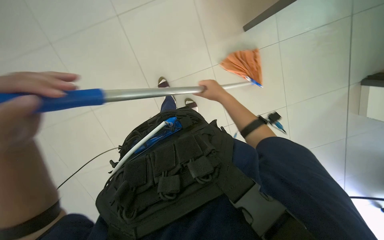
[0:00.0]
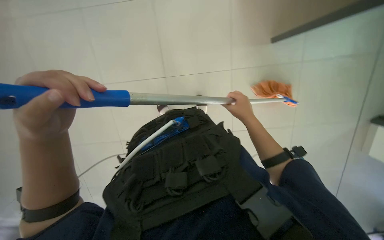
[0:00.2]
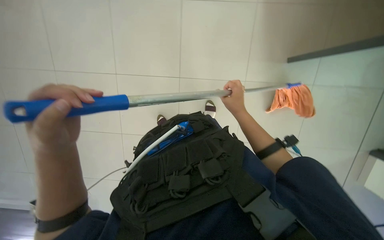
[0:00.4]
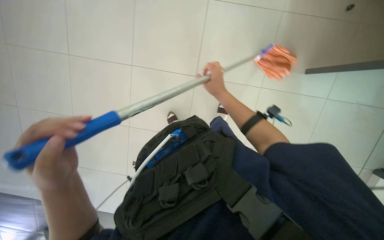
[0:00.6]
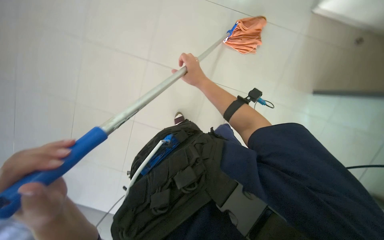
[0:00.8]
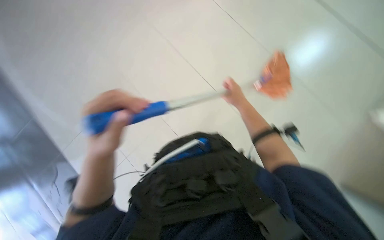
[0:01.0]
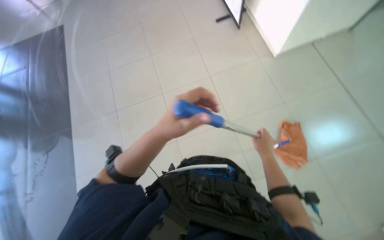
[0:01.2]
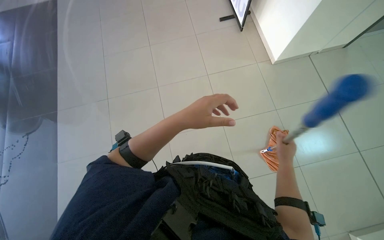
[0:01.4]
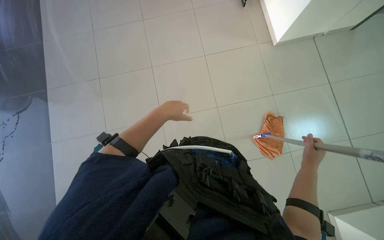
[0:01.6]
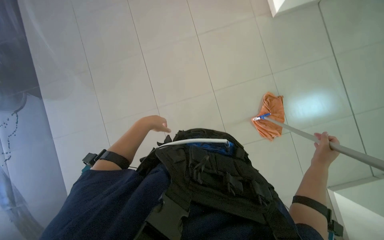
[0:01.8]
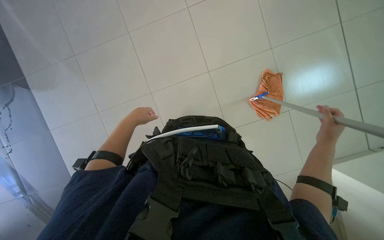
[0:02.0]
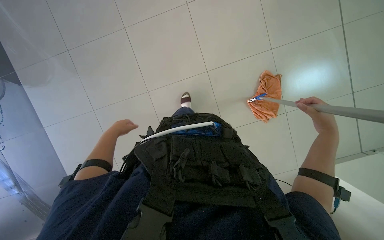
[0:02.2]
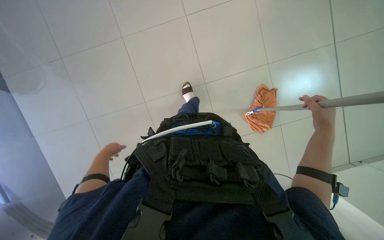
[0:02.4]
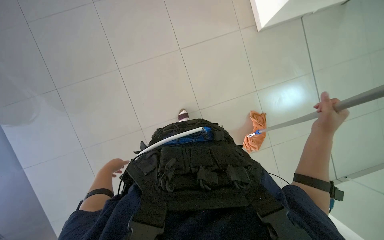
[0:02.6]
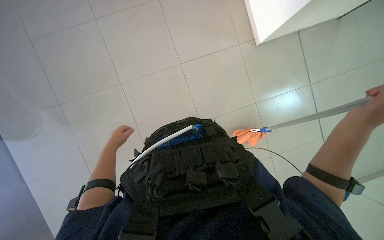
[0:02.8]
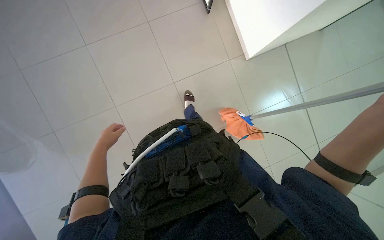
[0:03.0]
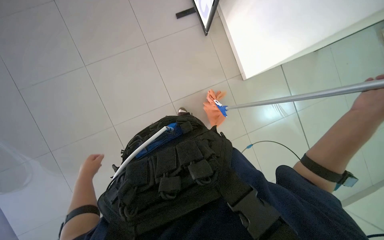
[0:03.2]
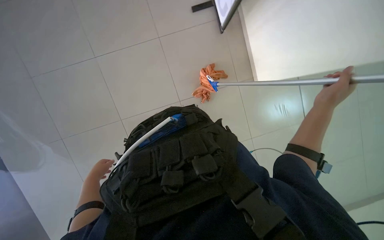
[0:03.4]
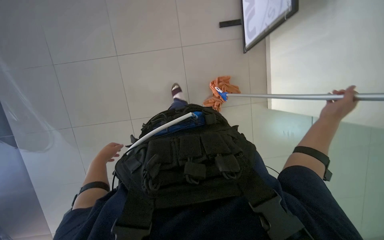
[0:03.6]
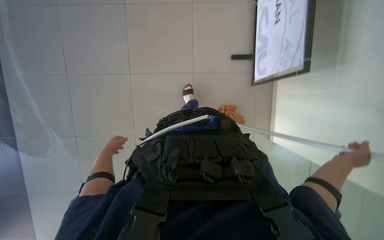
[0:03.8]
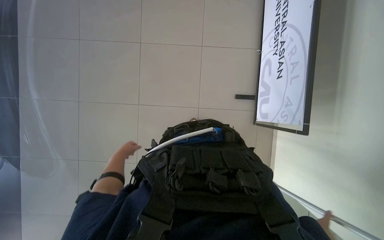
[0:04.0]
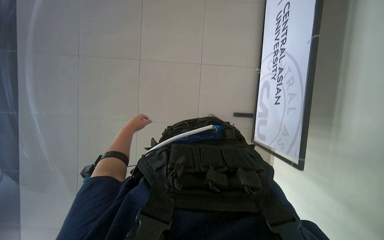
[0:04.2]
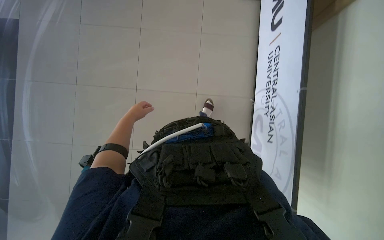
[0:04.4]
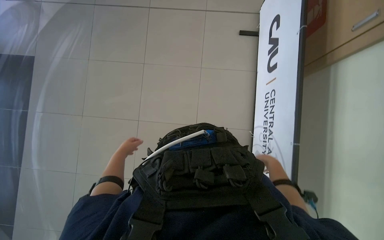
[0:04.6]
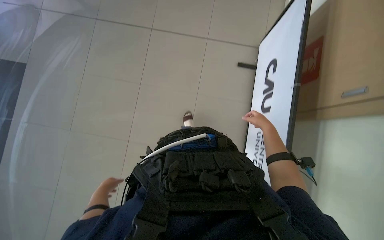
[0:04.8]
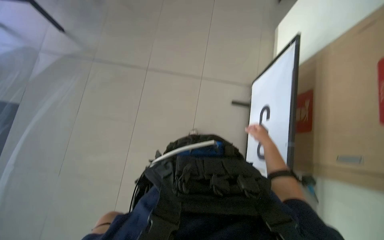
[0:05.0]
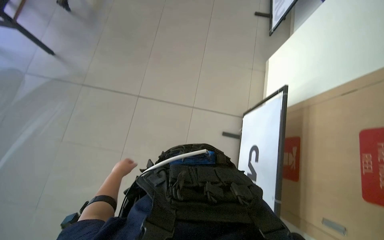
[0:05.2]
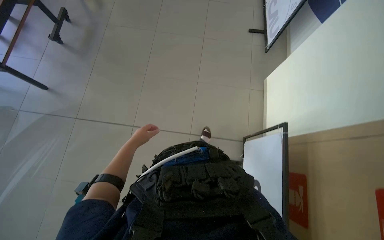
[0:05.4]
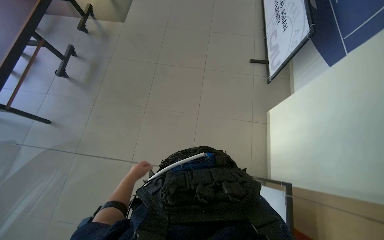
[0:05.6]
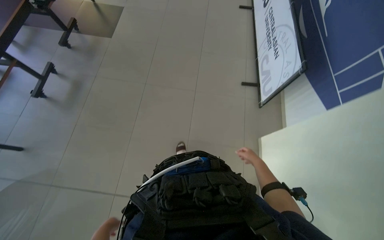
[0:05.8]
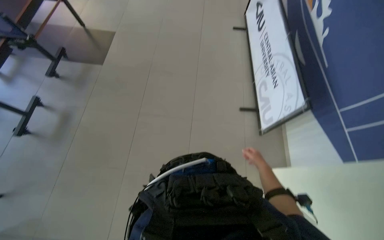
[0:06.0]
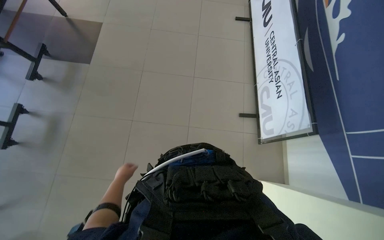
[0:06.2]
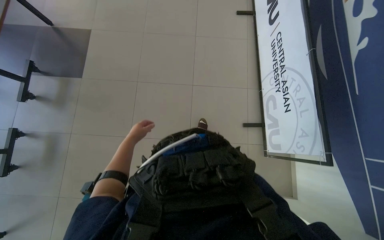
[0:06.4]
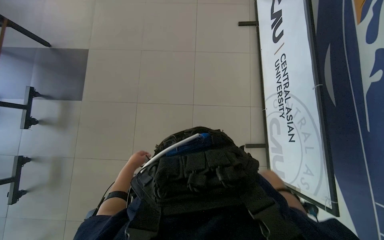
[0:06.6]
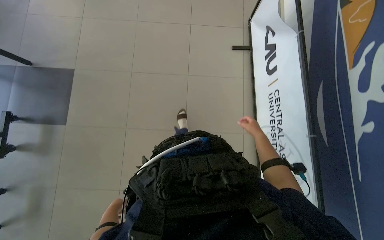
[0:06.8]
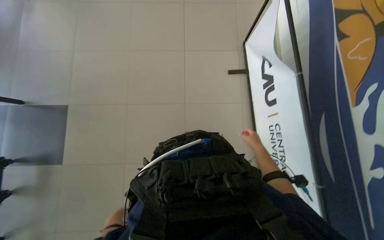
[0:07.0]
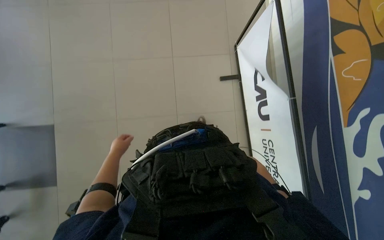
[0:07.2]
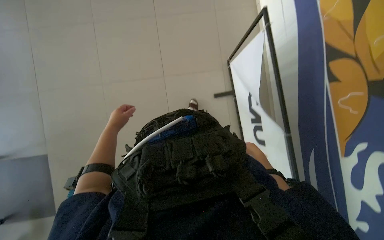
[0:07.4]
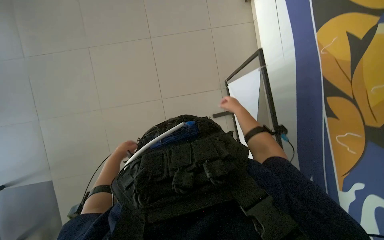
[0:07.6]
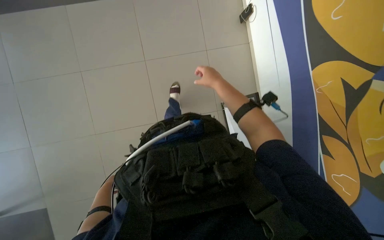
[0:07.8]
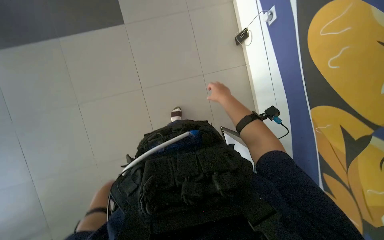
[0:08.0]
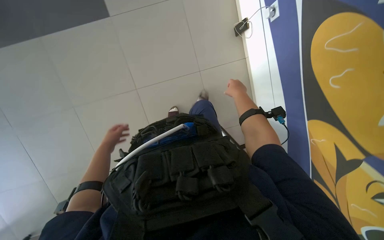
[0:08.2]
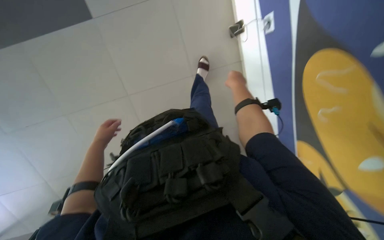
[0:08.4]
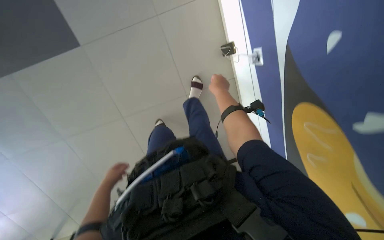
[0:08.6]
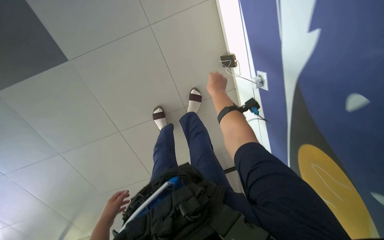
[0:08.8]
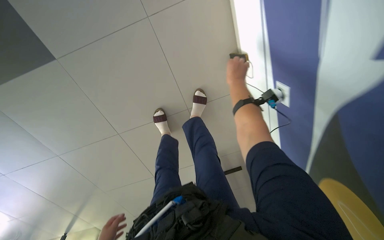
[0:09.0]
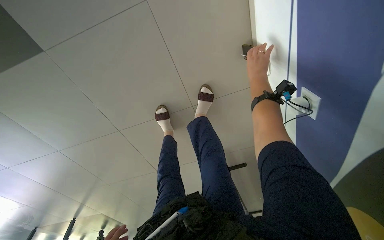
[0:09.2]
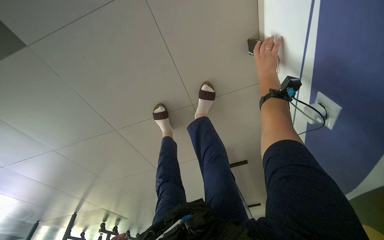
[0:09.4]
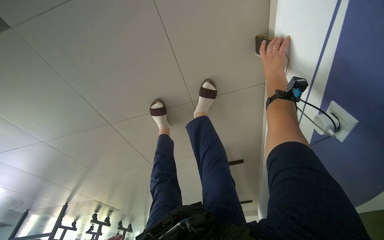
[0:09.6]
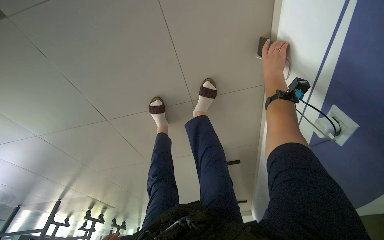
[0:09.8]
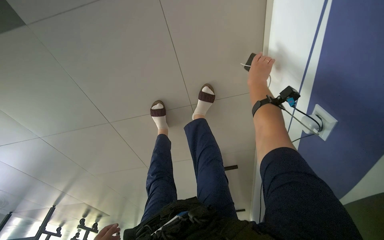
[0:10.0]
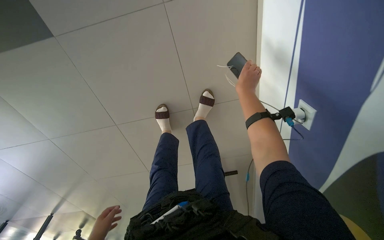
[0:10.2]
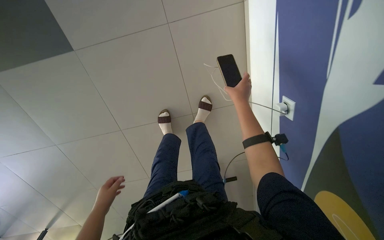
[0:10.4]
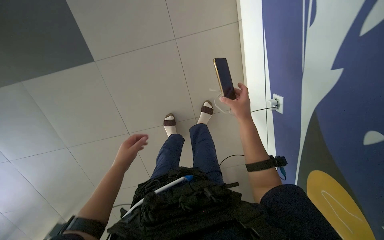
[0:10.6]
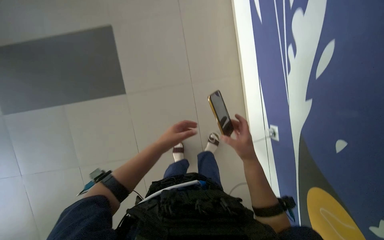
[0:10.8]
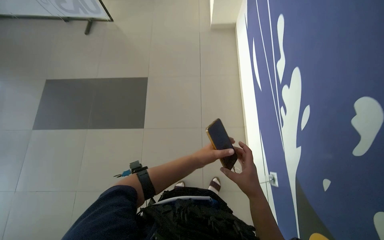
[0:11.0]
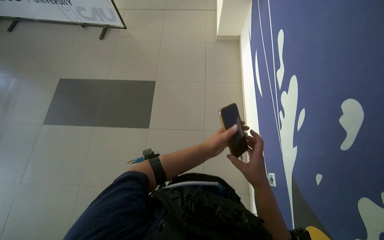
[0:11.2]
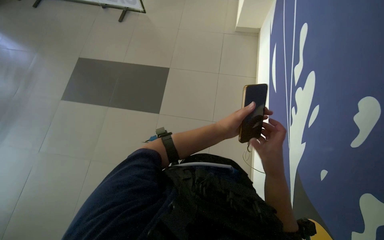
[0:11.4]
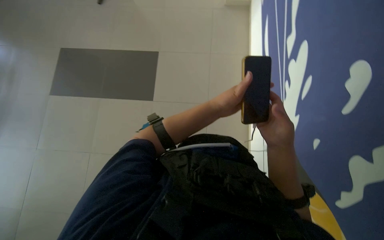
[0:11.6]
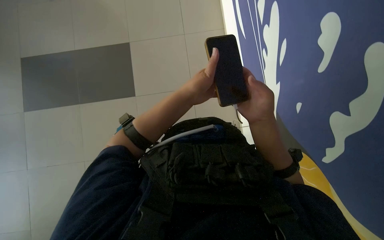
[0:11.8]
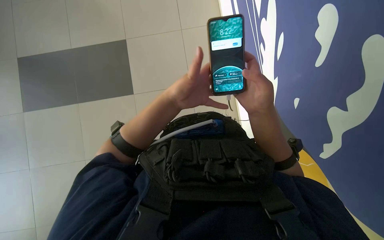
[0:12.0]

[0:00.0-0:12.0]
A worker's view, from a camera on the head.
Job: mopping floor.
The whole recording: Mopping floor. The worker continues mopping the tiled floor with a white mop head.
0:00.0 to 0:01.6: The view tilts about 15 degrees upward. The scene rotates clockwise by some 40 degrees.
0:01.6 to 0:03.0: The camera pitches upward, by approximately 15 degrees.
0:03.0 to 0:04.4: The left hand travels up the picture by approximately 50 cm.
0:04.4 to 0:06.0: The wearer moves approximately 2 m. The view tilts about 25 degrees upward.
0:07.6 to 0:09.0: The head travels some 70 cm.
0:10.4 to 0:12.0: The head travels some 60 cm. The view tips upward by approximately 30 degrees.

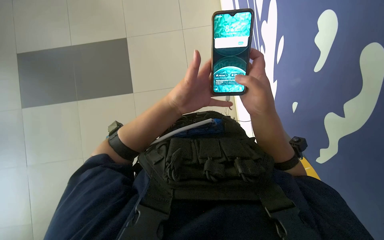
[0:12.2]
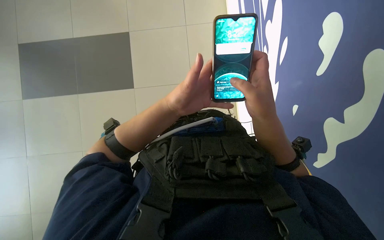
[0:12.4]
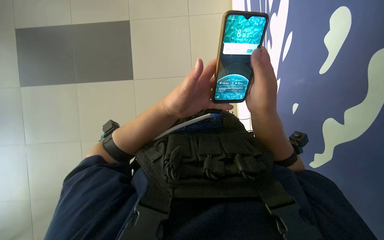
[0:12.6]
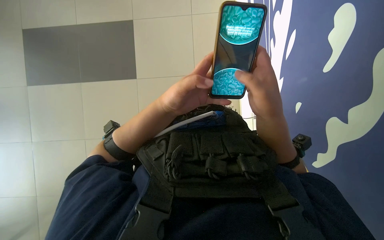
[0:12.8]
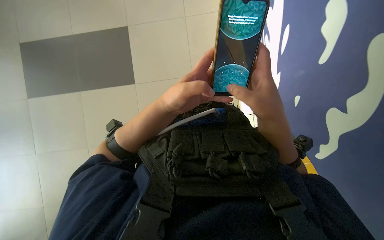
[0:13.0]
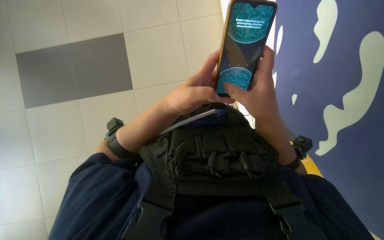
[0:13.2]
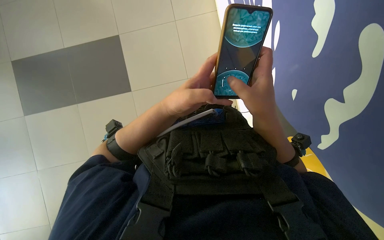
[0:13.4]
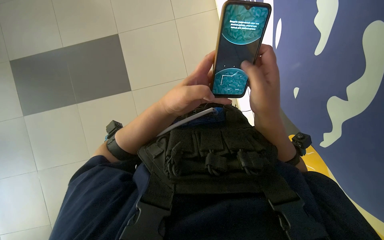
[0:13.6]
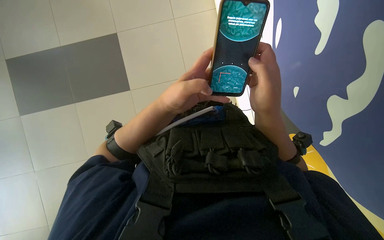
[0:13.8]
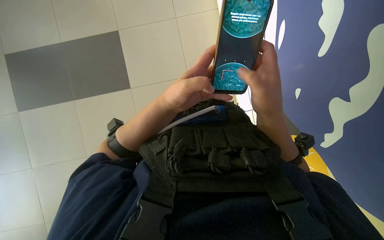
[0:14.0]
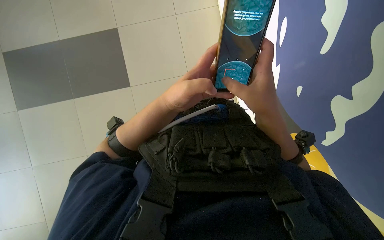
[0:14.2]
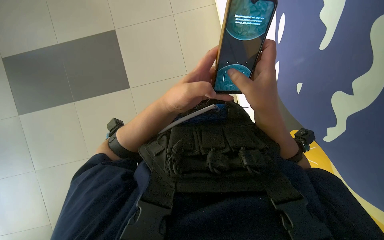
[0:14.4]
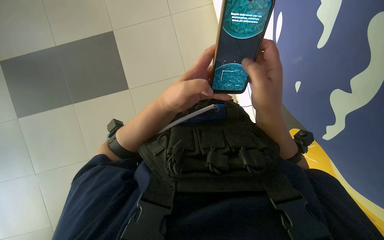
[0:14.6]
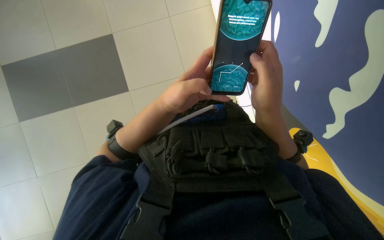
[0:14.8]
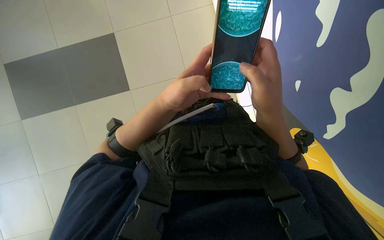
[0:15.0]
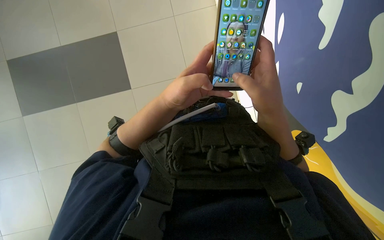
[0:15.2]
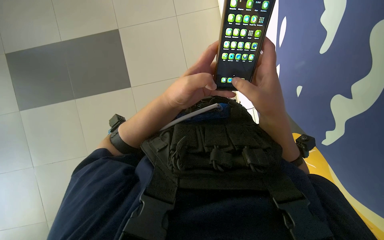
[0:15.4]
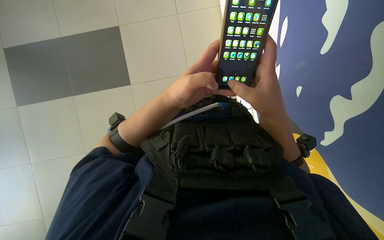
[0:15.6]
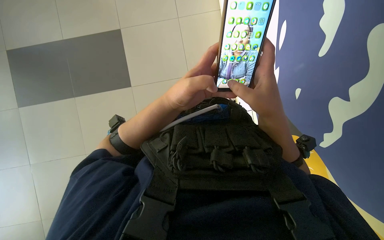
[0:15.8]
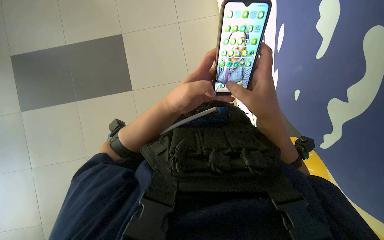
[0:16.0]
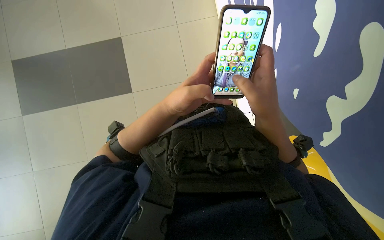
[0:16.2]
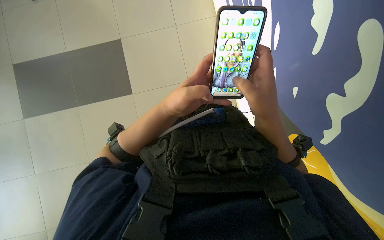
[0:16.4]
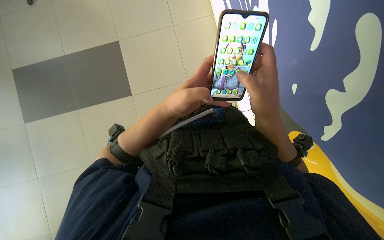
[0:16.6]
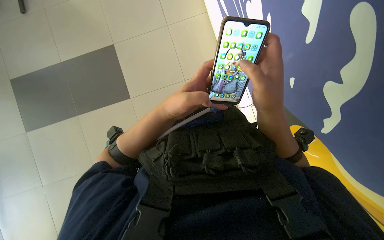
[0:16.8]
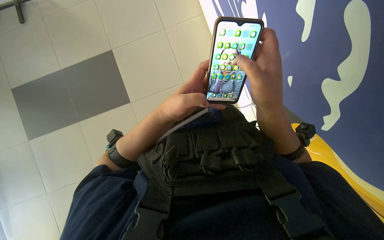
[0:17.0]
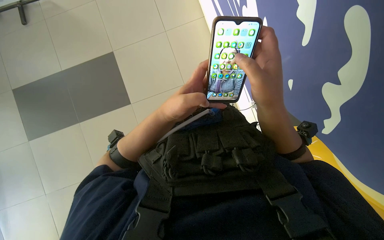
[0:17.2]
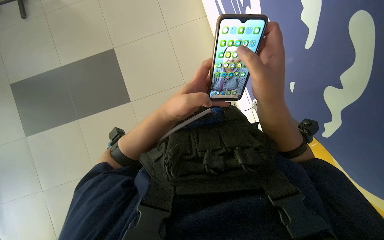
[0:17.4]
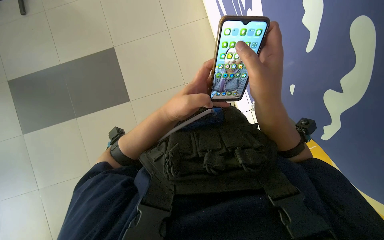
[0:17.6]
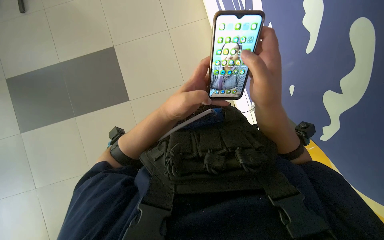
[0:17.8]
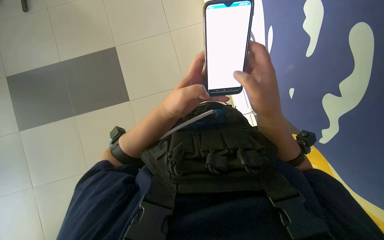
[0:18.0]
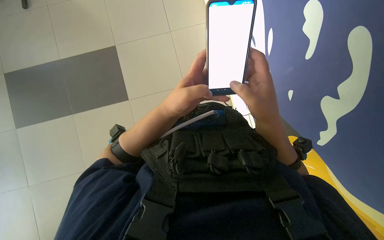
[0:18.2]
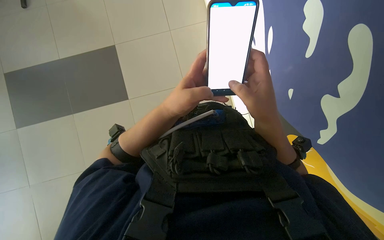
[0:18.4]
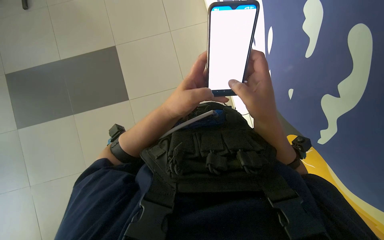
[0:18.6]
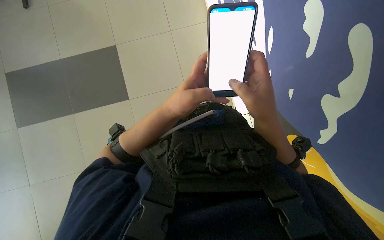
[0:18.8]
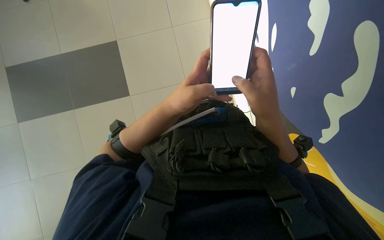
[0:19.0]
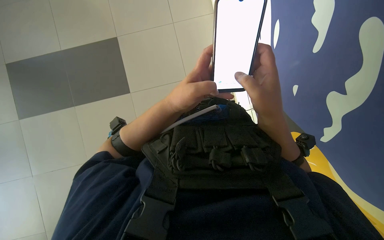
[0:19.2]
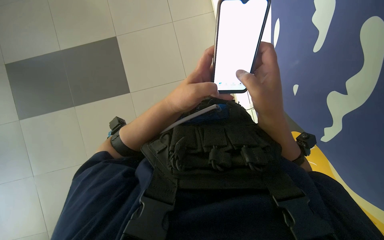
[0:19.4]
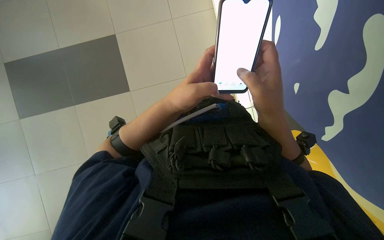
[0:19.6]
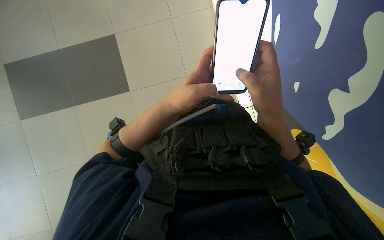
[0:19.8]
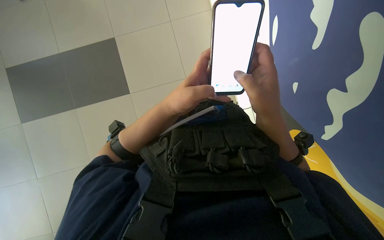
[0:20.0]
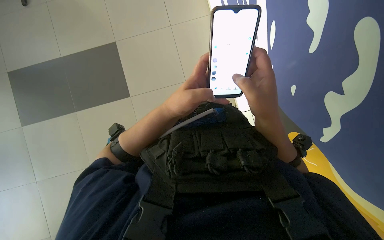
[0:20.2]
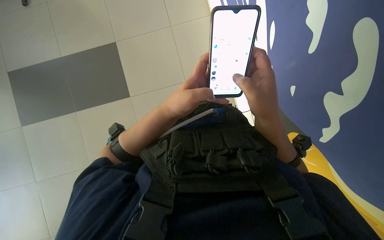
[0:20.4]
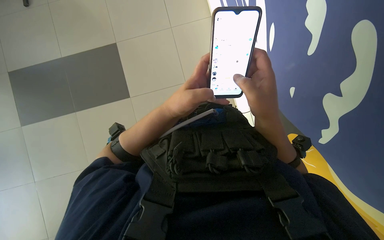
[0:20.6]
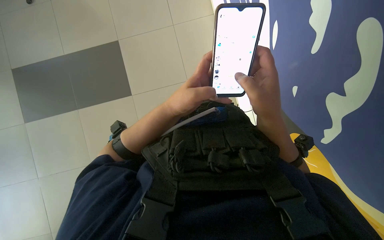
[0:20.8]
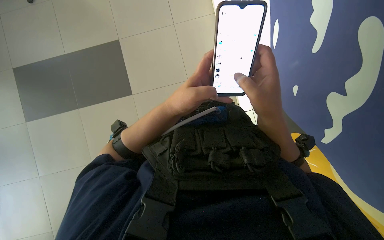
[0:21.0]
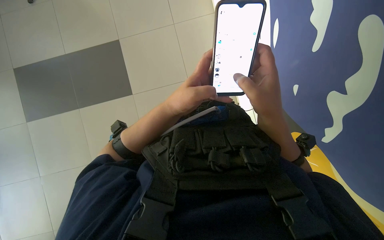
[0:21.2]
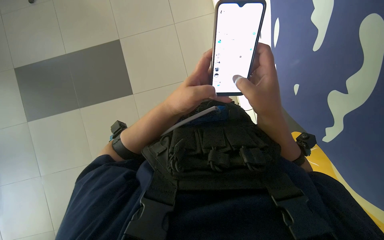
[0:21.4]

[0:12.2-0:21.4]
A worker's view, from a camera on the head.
Job: mopping floor.
The whole recording: Mopping floor. The worker continues mopping the tiled floor with a white mop head.
0:12.2 to 0:13.8: The hands make small movements and keep their place.
0:13.8 to 0:18.4: The hands make small movements and keep their place.
0:18.4 to 0:19.8: The hands stay in one place.
0:19.8 to 0:21.4: The hands stay close to where they were, moving slightly.
